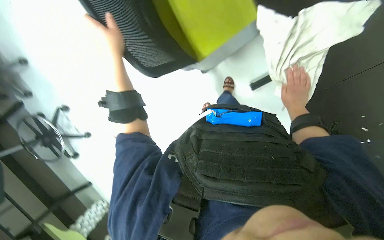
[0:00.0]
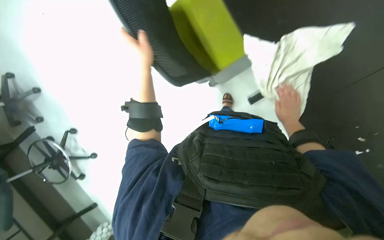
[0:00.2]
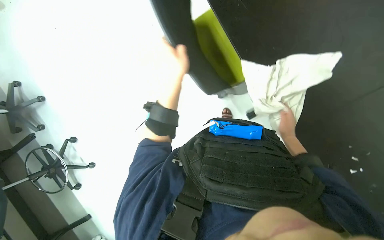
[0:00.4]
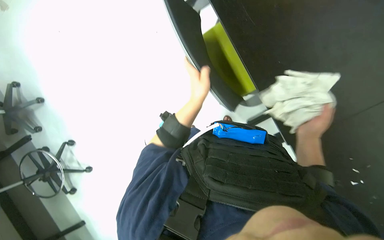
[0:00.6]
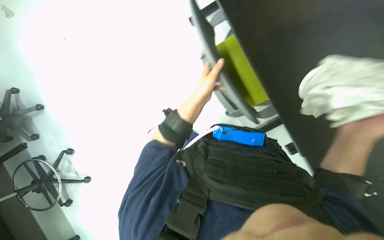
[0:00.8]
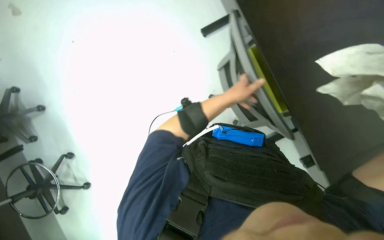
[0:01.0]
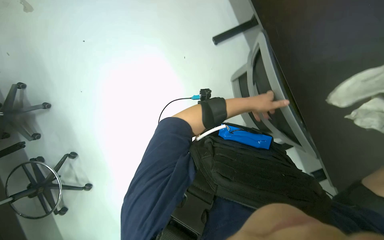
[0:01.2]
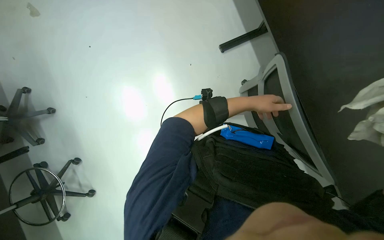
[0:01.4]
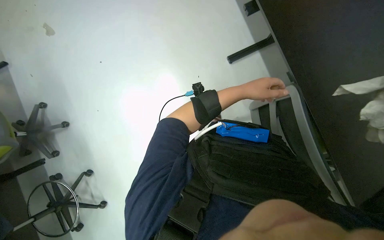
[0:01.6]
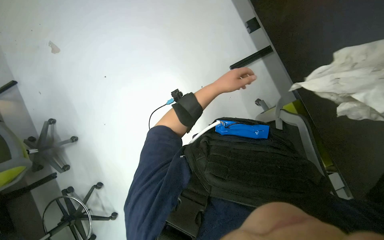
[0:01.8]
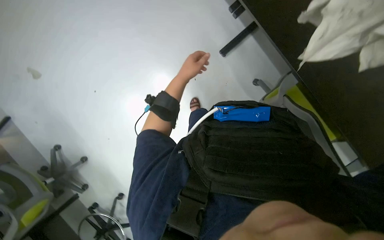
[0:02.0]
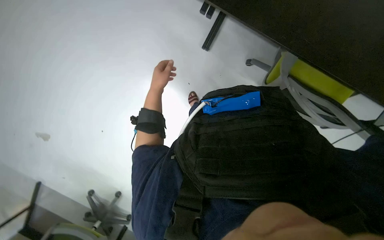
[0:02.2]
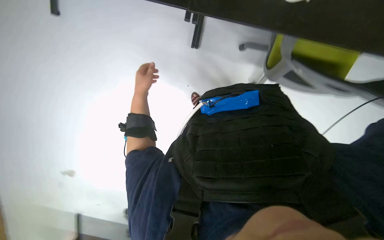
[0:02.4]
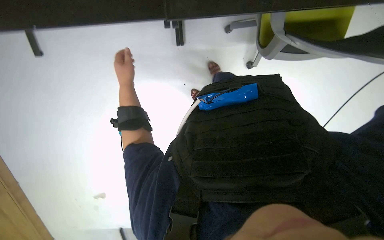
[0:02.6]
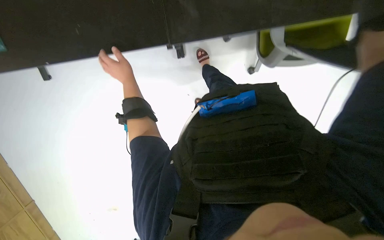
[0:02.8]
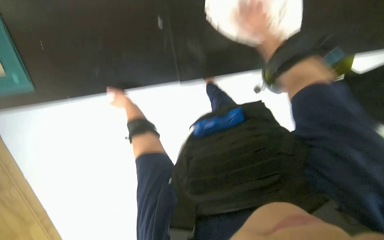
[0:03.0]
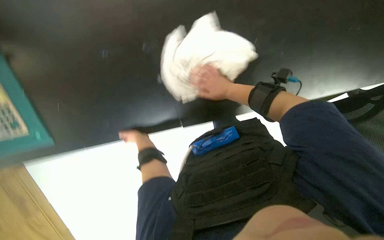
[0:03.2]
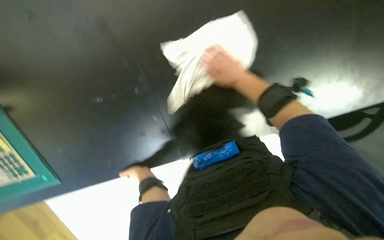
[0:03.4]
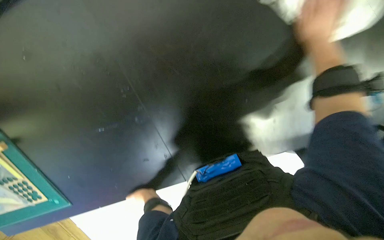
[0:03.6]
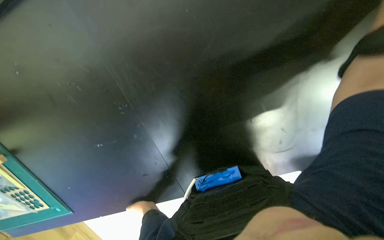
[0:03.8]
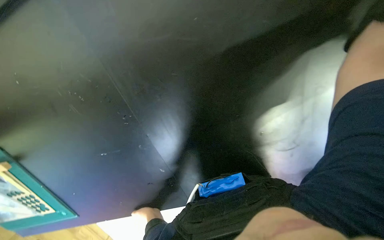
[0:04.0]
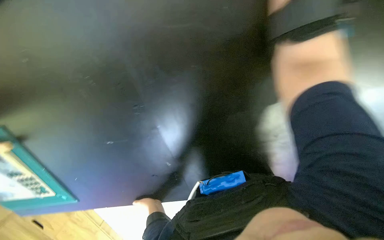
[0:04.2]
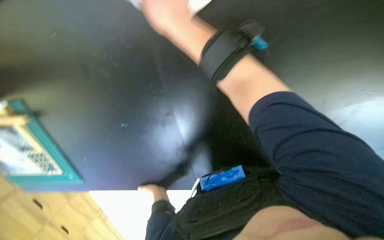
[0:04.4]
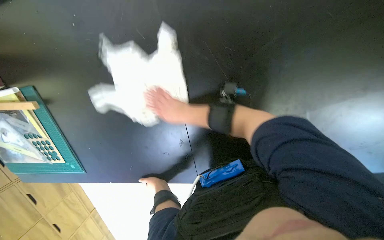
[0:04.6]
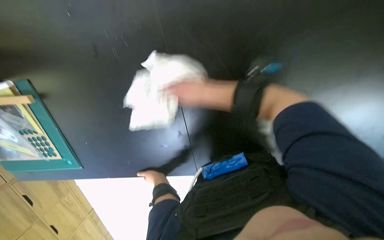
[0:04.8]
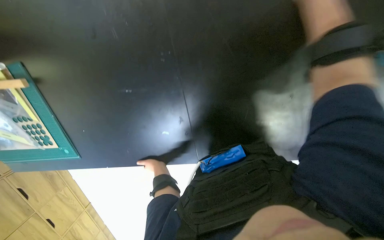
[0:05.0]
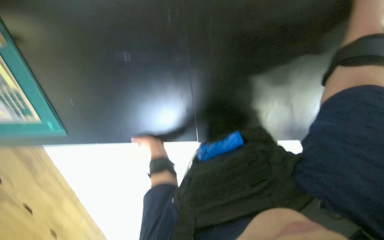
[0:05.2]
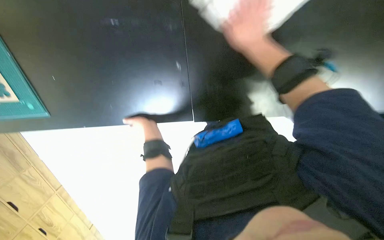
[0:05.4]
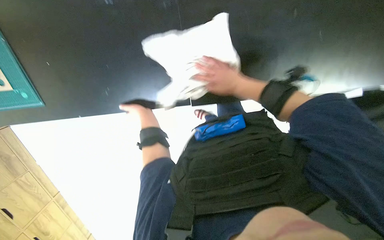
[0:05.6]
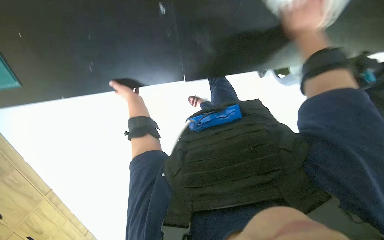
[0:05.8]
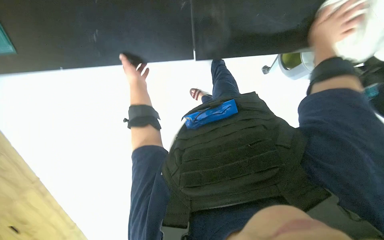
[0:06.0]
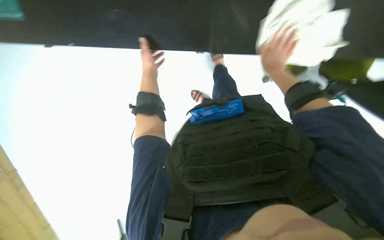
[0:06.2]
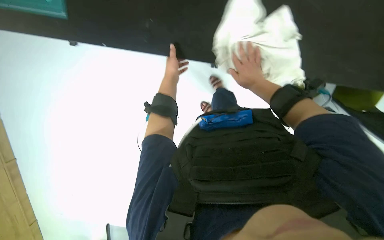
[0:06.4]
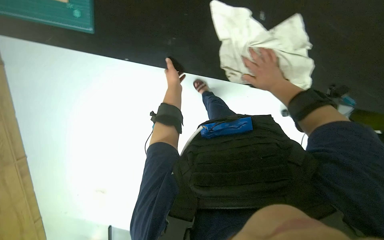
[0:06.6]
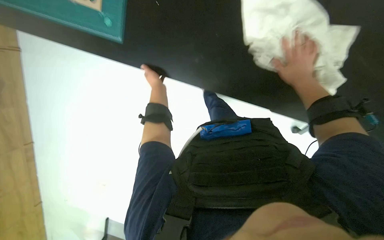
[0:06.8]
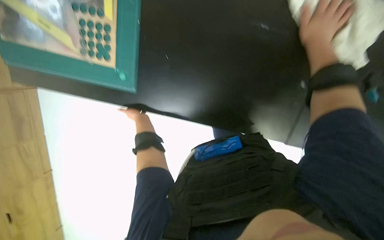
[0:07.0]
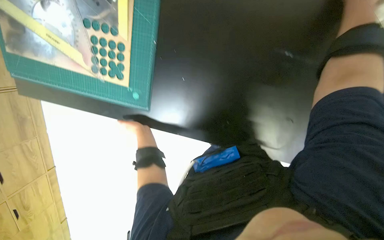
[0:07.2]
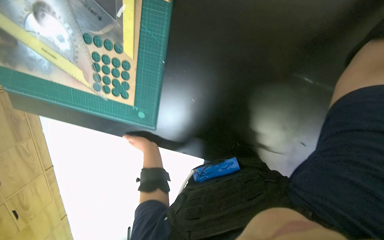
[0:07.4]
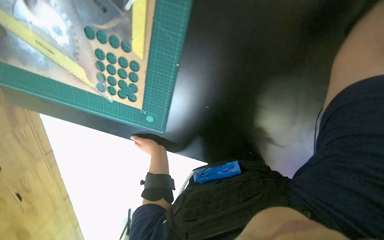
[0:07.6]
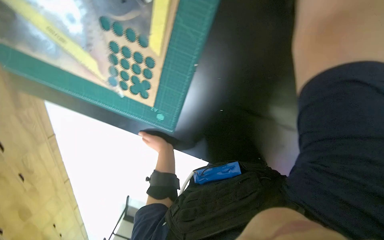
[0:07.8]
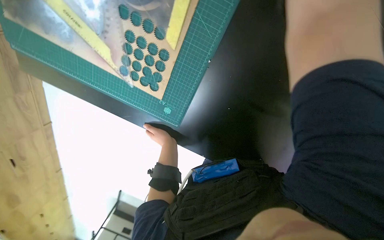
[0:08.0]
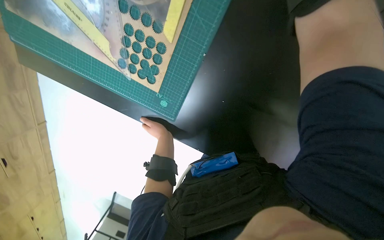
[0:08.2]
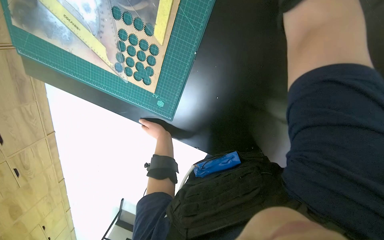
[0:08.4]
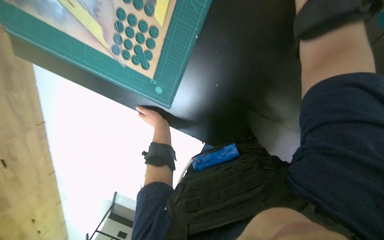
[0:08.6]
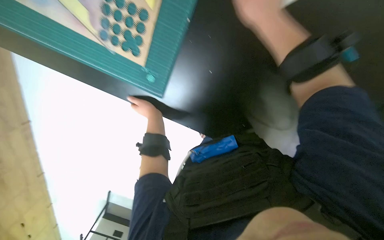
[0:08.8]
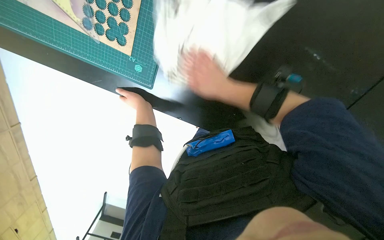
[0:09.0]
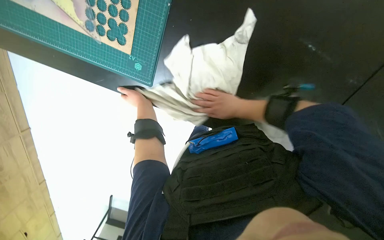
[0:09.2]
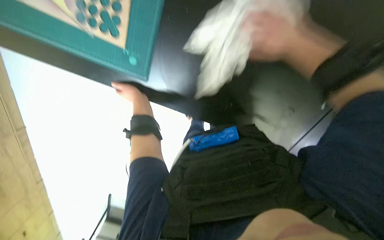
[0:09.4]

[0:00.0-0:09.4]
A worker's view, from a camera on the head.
Job: wiping surfaces.
The whole recording: Wiping black desk surface. The worker wipes the black desk surface with a white cloth.
0.0 to 1.6 s: The view tilts approximately 20 degrees upward. The left hand is displaced to the right by approximately 30 cm.
3.2 to 4.8 s: The view tilts approximately 25 degrees upward. The left hand is displaced nearer to the camera by roughly 15 cm.
4.8 to 6.2 s: The left hand moves up the picture, approximately 20 cm.
6.2 to 7.8 s: The left hand moves nearer to the camera and down the picture, roughly 25 cm.

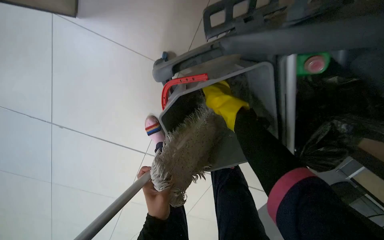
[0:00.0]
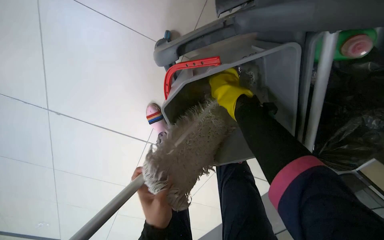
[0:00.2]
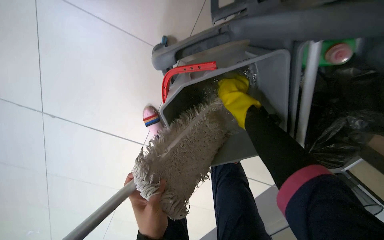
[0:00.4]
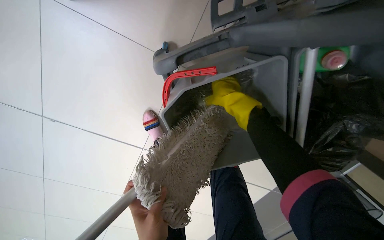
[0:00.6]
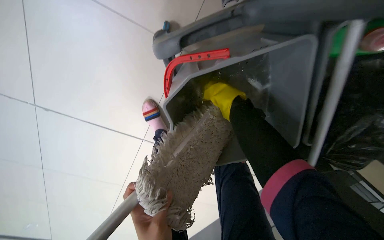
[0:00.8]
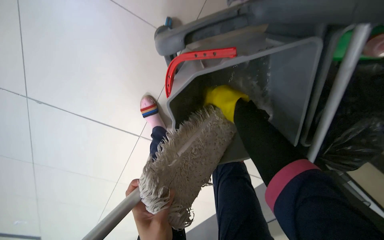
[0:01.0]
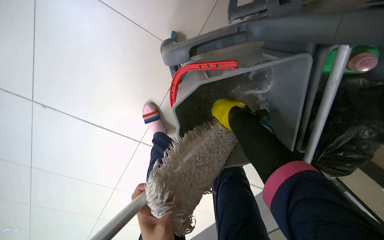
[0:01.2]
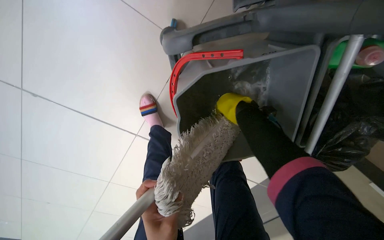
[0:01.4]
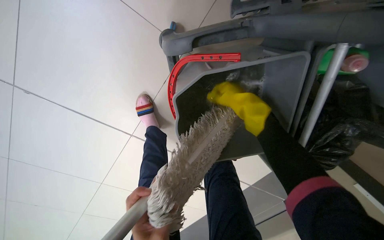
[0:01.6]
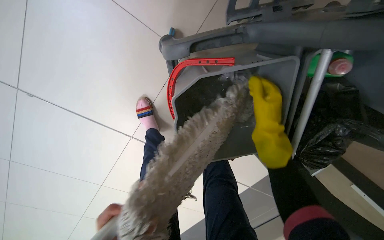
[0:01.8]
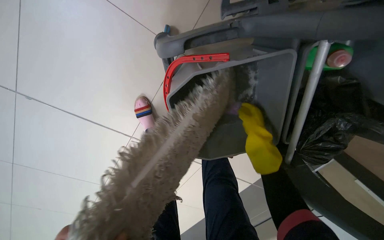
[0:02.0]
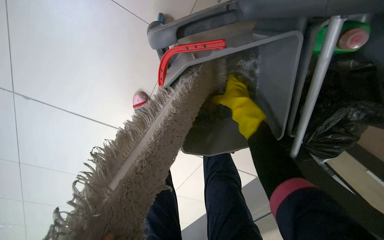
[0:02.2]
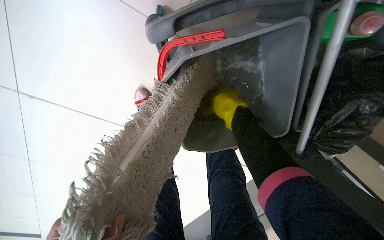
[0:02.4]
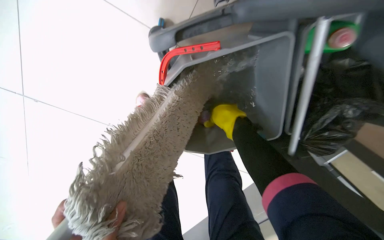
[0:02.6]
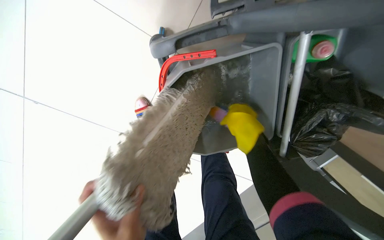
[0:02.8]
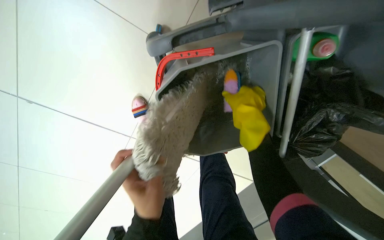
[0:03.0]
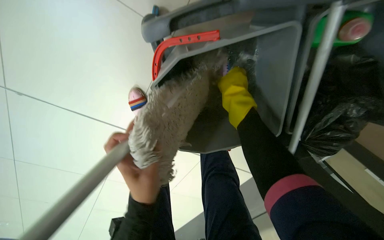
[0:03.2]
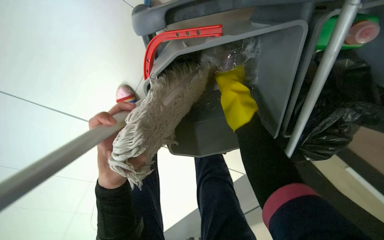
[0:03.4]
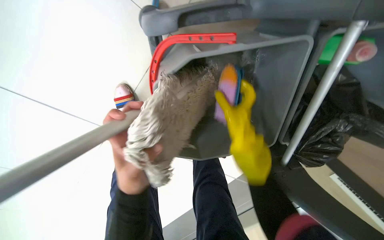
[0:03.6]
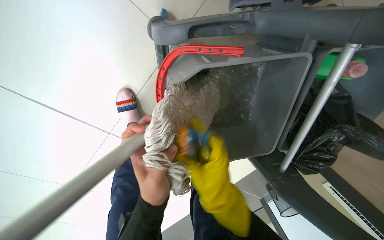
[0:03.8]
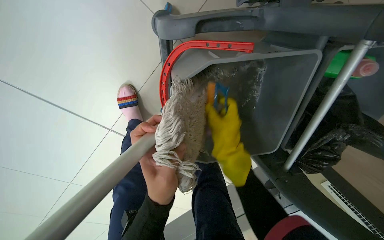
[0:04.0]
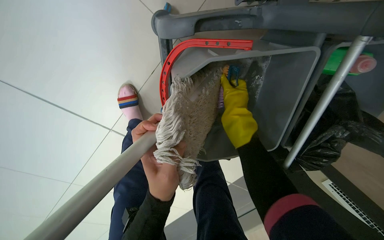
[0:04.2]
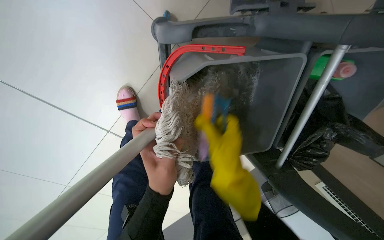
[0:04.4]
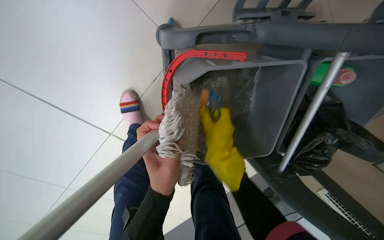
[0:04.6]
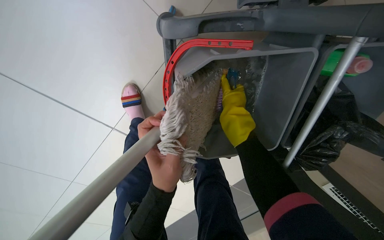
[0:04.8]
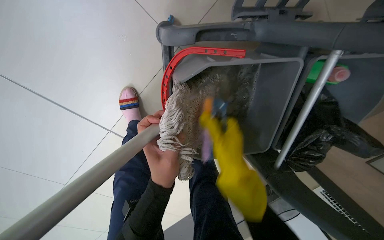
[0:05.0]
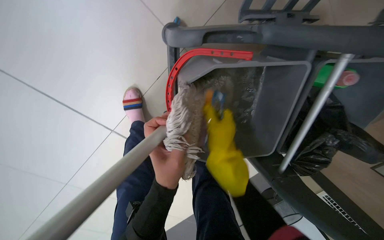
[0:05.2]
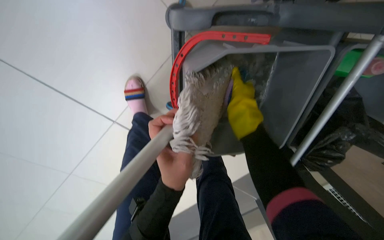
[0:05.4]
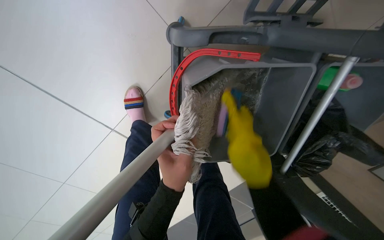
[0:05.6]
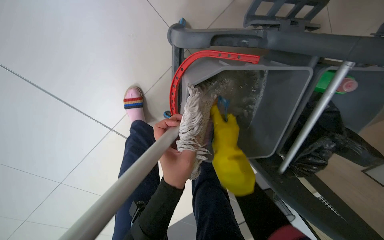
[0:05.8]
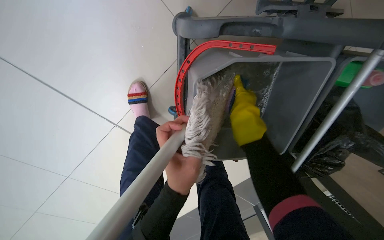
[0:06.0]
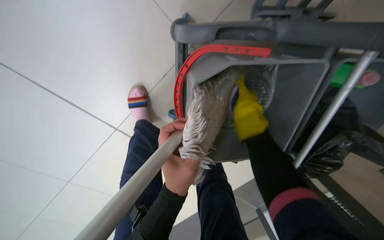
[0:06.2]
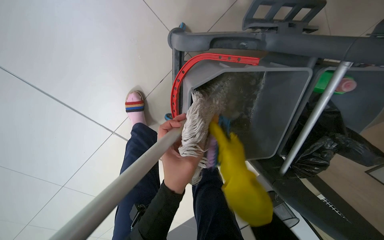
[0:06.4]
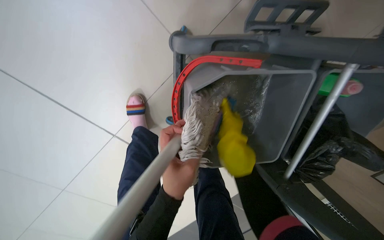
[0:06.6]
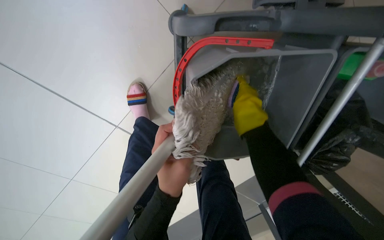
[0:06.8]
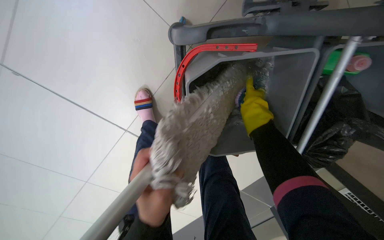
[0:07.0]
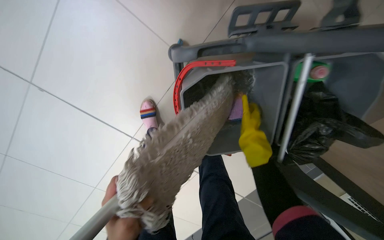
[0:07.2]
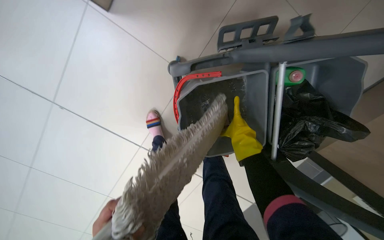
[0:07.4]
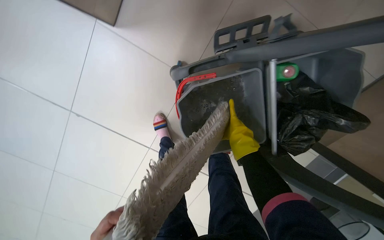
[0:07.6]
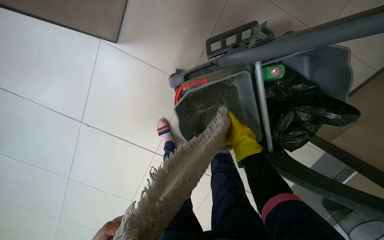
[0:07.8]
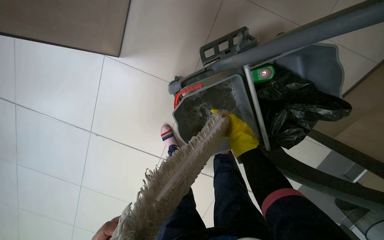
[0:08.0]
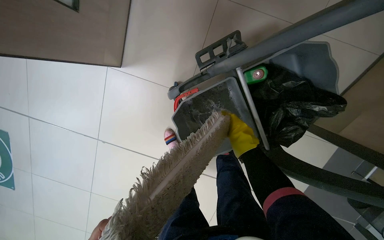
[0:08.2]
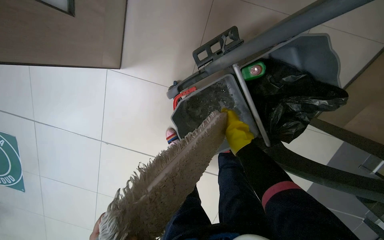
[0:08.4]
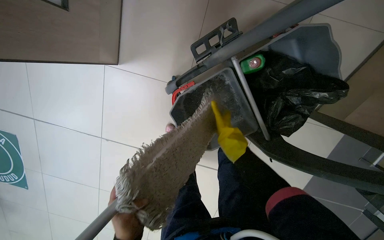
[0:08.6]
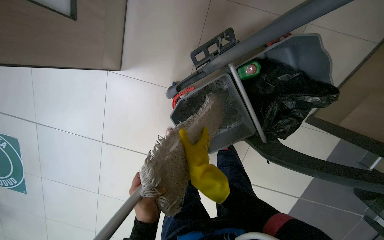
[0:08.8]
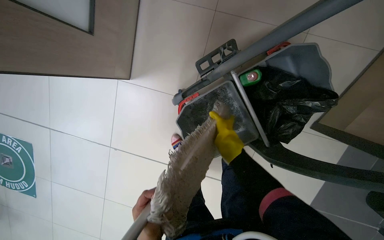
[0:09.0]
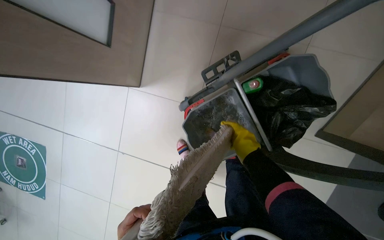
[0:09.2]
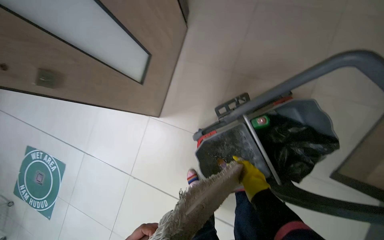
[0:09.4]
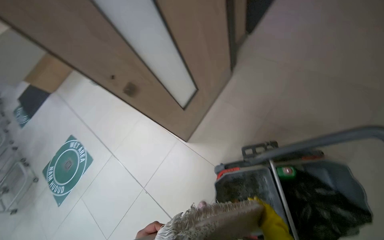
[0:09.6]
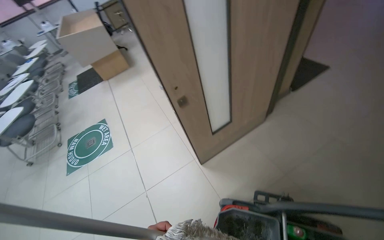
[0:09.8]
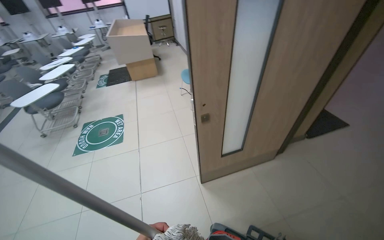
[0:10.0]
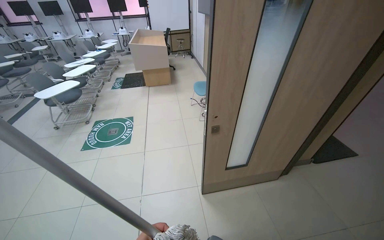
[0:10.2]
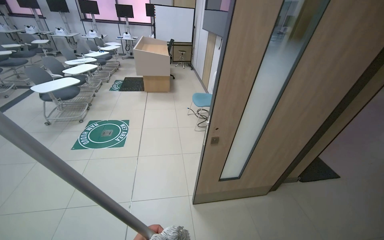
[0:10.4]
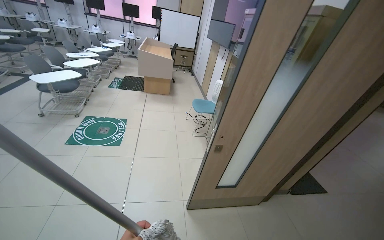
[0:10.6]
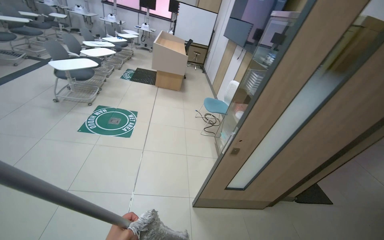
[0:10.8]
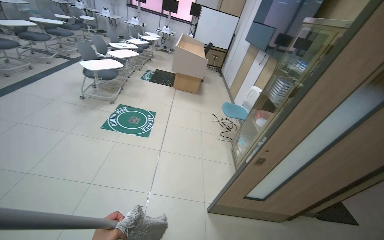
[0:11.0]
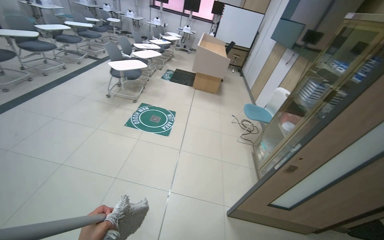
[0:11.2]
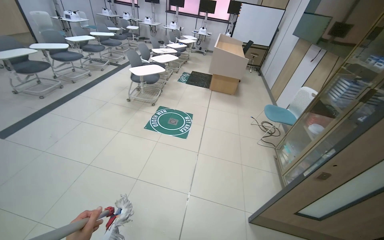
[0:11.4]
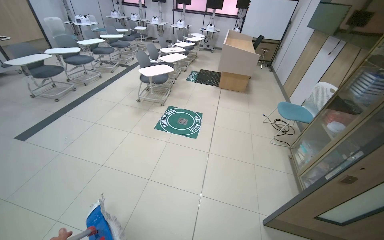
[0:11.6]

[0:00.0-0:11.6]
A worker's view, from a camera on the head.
Job: mopping floor.
The whole recording: Mopping tiled floor. The worker mops the tiled floor, moving around obstacles.
1.4 to 2.8 s: The right hand is displaced down the picture by approximately 10 cm.
2.8 to 4.4 s: The right hand goes up and down the picture, about 20 cm each way, reversing 3 times.
4.4 to 5.8 s: The right hand goes up and down the picture, approximately 15 cm each way, reversing 3 times.
5.8 to 7.2 s: The right hand goes up and down the picture, approximately 15 cm each way, reversing 3 times.
7.2 to 8.8 s: The camera sweeps to the left, by about 15 degrees. The camera pitches upward, by roughly 10 degrees. The right hand travels down the picture and to the left by about 15 cm.
8.8 to 10.2 s: The head travels approximately 60 cm. The head turns to the left by approximately 70 degrees. The view tips upward by roughly 50 degrees.
10.2 to 11.6 s: The wearer moves to the left, approximately 50 cm. The head rotates approximately 25 degrees to the left.
